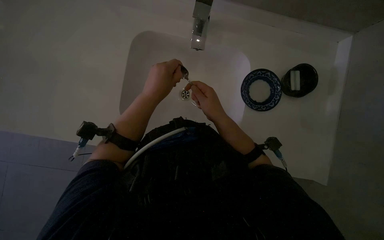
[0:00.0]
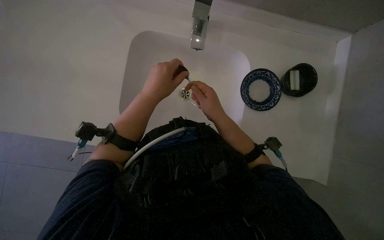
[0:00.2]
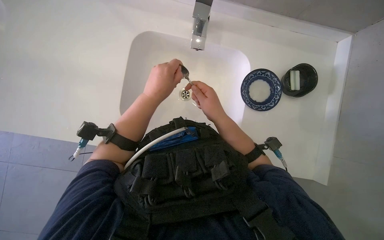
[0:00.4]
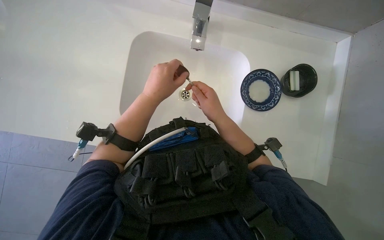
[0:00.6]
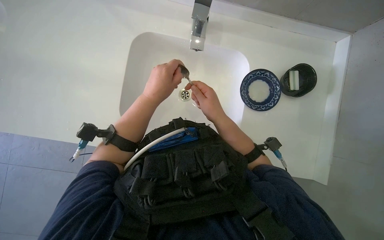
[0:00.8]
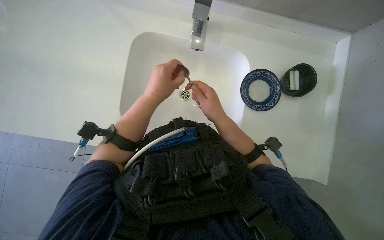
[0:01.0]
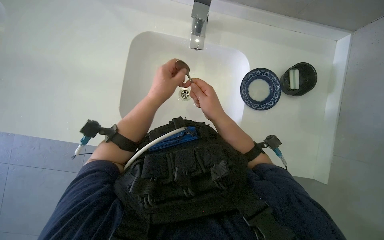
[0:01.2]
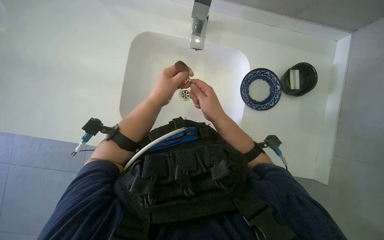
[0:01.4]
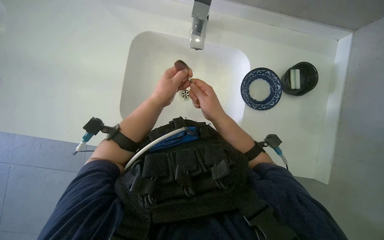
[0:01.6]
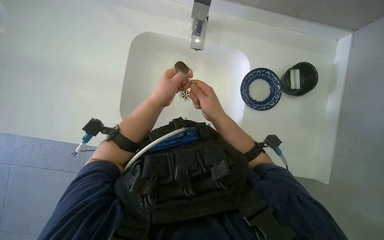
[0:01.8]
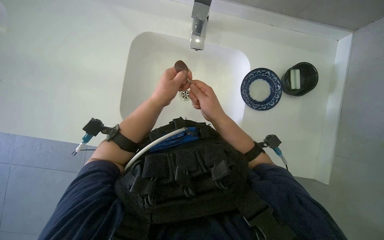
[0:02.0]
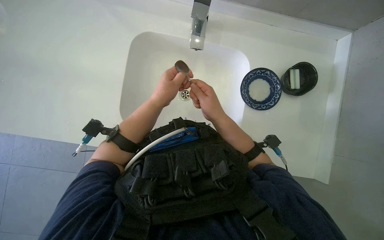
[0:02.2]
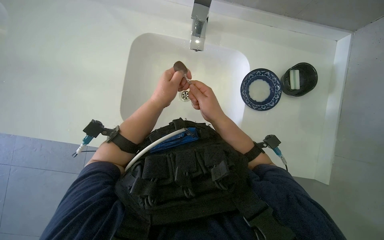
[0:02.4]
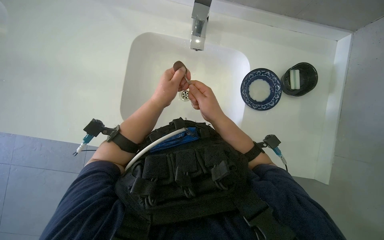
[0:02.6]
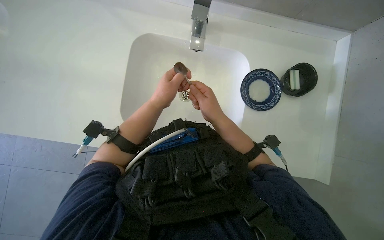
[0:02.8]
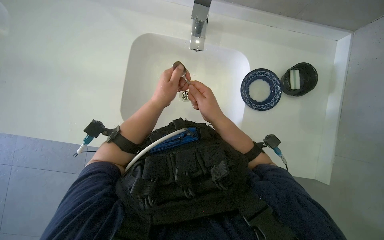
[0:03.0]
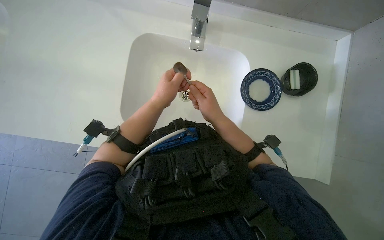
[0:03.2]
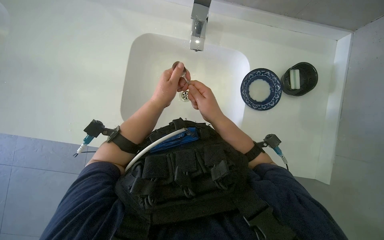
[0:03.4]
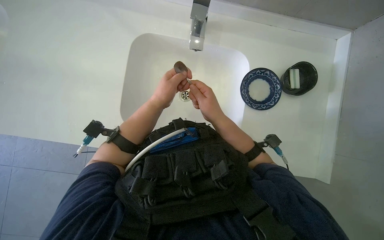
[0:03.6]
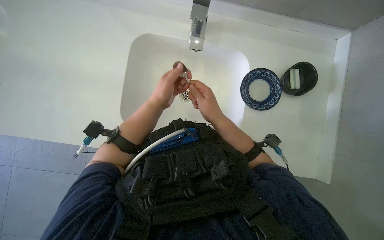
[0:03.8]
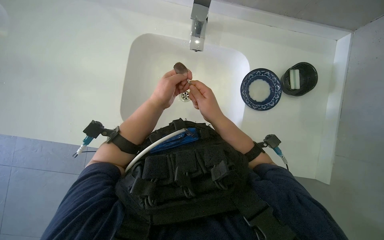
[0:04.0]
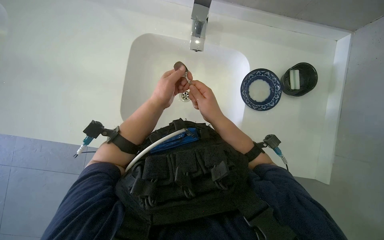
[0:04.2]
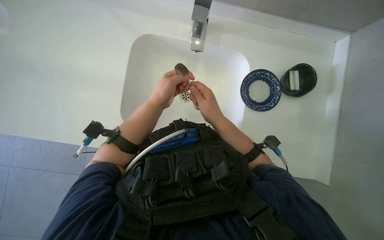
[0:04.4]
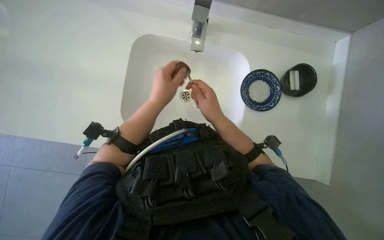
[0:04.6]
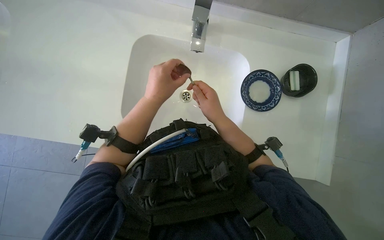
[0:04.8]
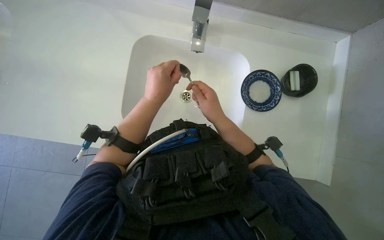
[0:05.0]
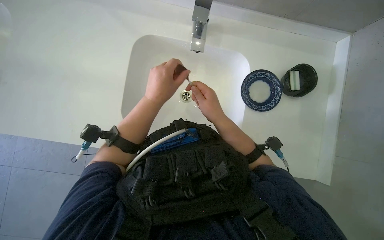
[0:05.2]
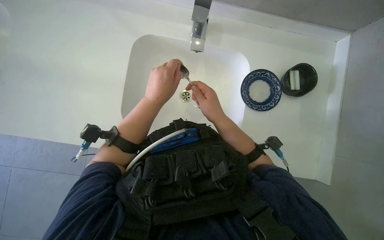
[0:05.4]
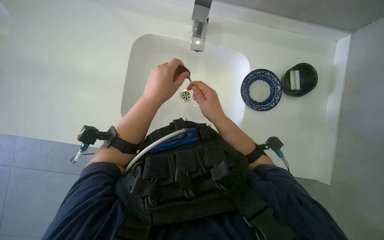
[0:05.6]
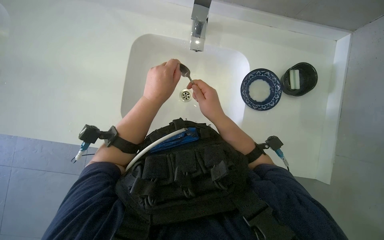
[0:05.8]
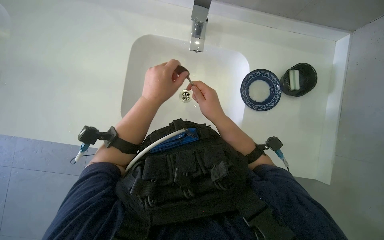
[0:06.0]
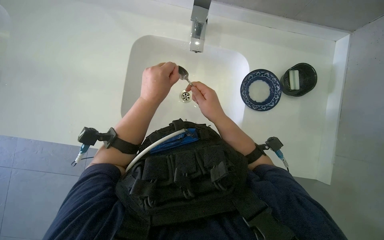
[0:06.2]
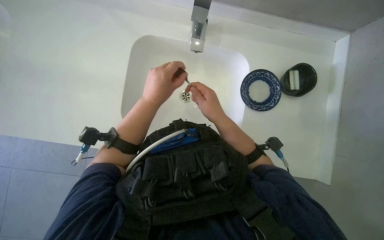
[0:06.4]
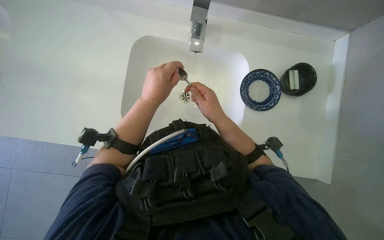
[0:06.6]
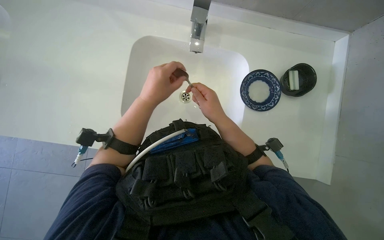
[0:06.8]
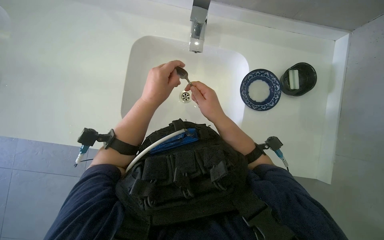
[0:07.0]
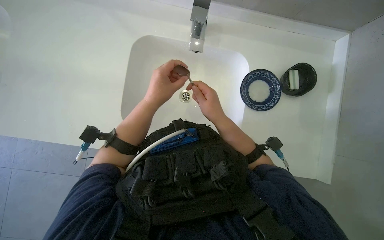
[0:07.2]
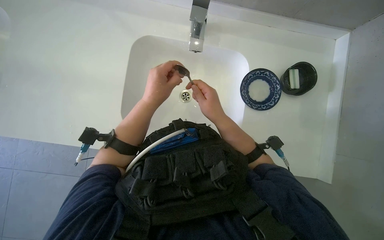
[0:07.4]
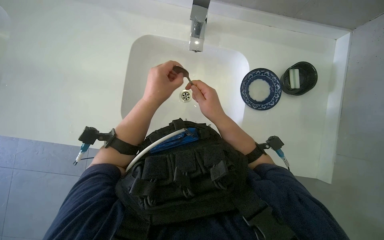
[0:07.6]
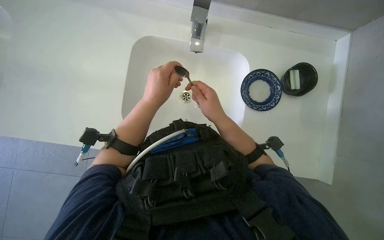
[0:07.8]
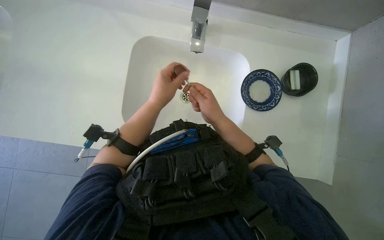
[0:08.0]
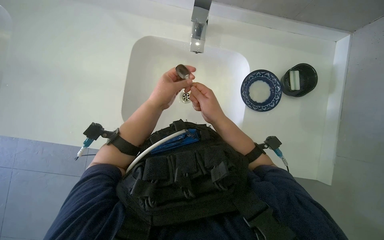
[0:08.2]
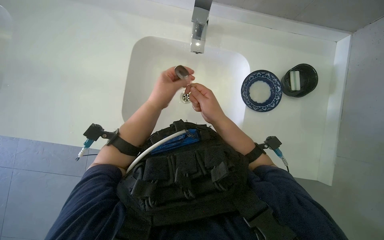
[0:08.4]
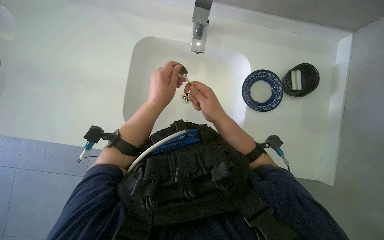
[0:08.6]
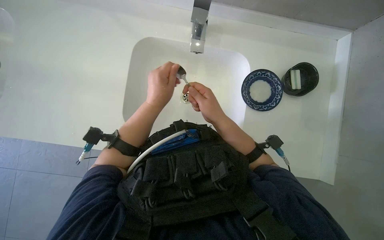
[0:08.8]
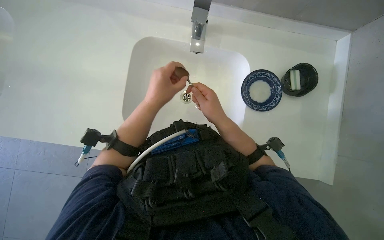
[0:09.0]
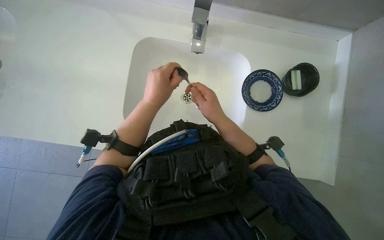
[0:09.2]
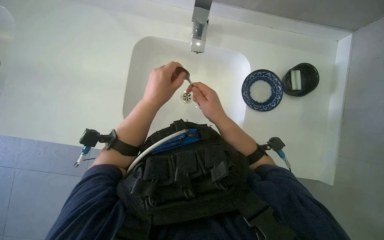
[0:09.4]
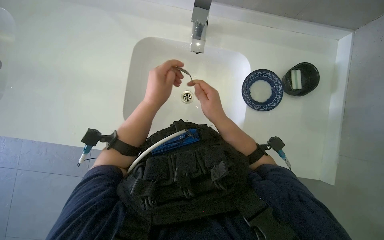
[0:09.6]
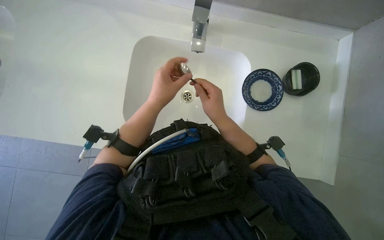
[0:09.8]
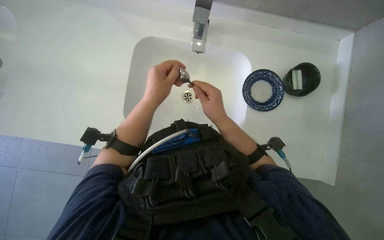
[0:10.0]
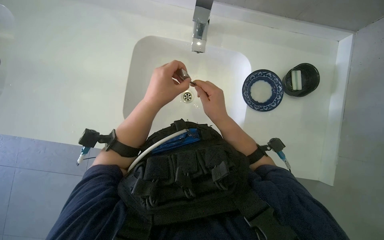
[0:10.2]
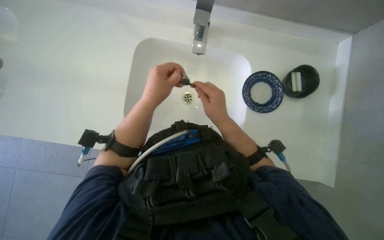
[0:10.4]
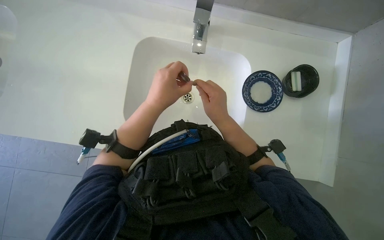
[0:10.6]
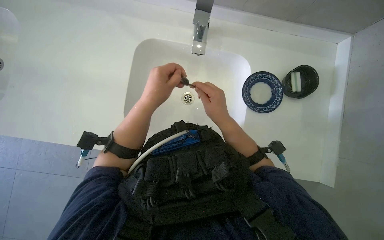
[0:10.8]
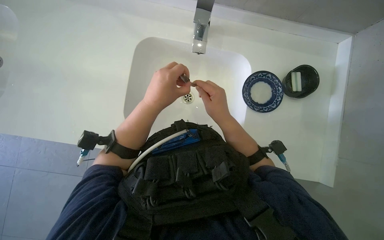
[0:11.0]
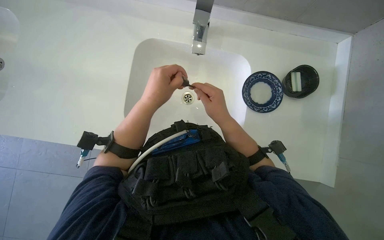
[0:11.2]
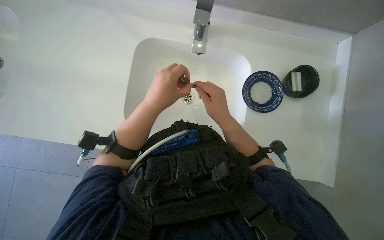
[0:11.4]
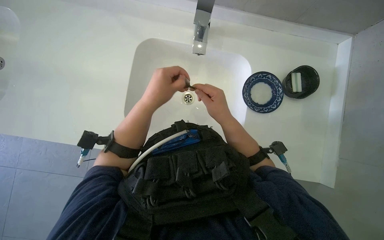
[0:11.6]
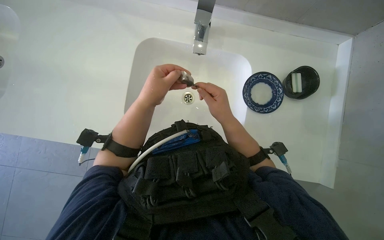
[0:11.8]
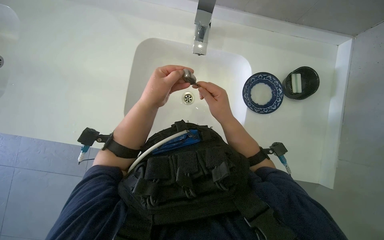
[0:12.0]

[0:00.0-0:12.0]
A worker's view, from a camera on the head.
Job: cleaning kitchen.
The whole recording: Washing and drying dishes and spoon. The worker washes the plate and spoon in the sink, then dries them with a dry towel.
0:00.0 to 0:12.0: The hands are busy where they are.

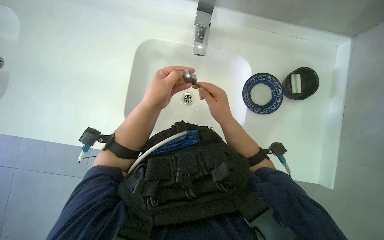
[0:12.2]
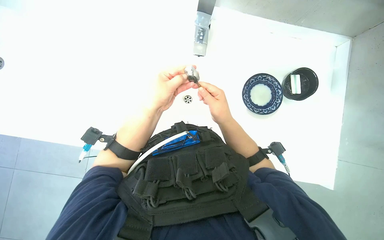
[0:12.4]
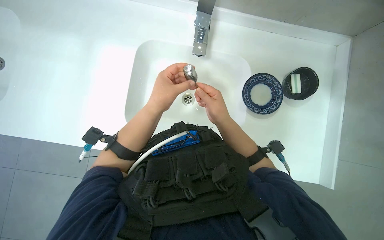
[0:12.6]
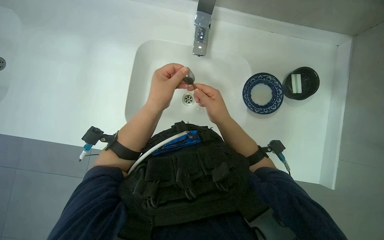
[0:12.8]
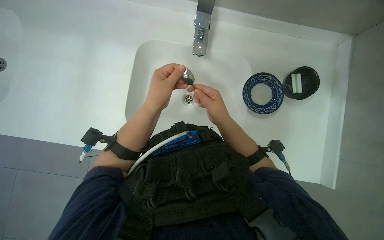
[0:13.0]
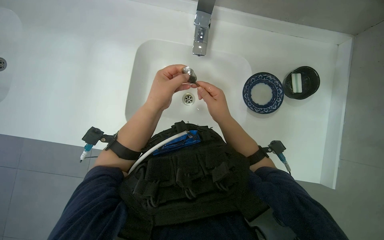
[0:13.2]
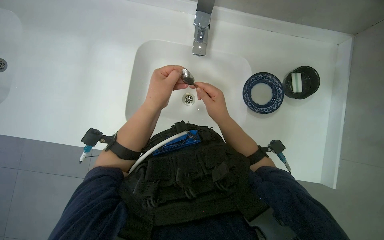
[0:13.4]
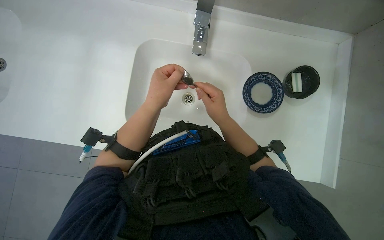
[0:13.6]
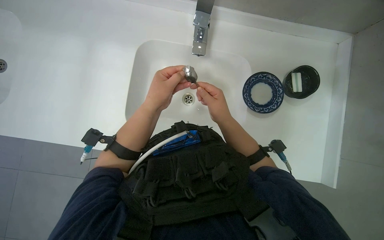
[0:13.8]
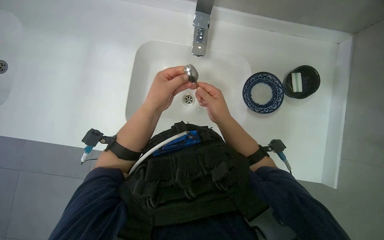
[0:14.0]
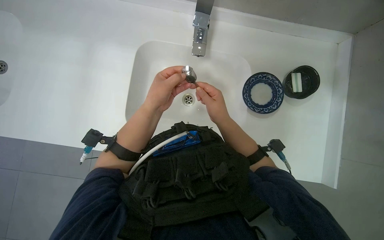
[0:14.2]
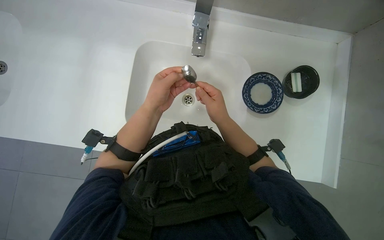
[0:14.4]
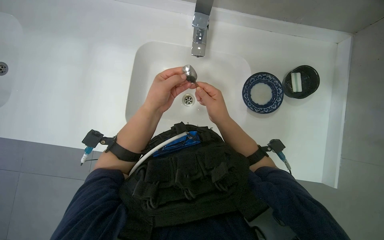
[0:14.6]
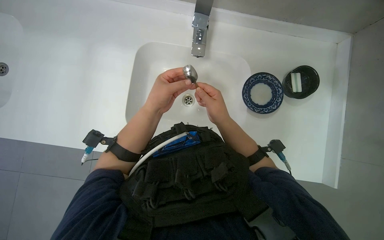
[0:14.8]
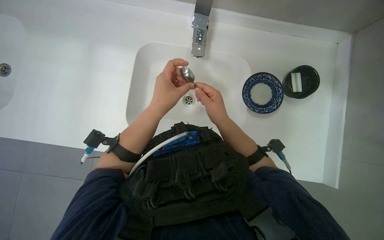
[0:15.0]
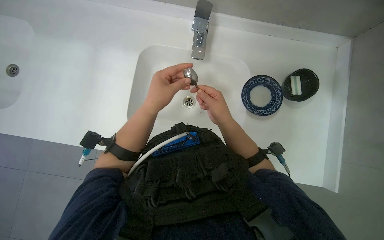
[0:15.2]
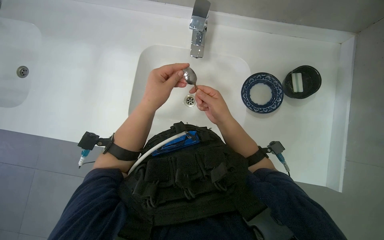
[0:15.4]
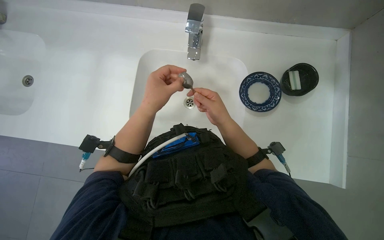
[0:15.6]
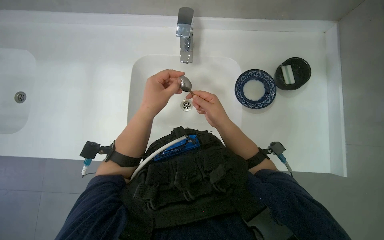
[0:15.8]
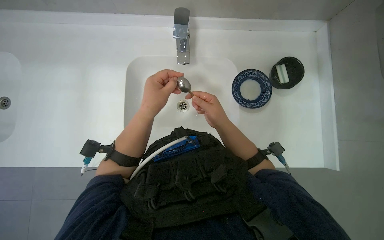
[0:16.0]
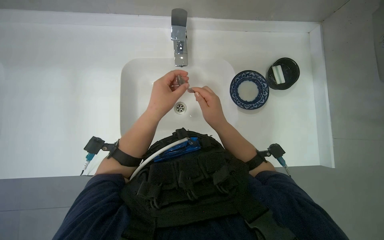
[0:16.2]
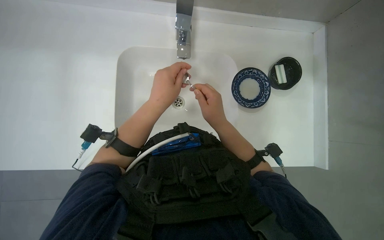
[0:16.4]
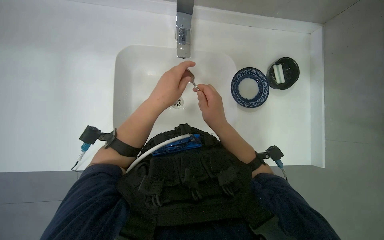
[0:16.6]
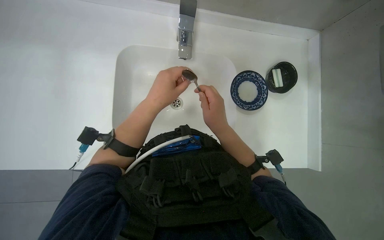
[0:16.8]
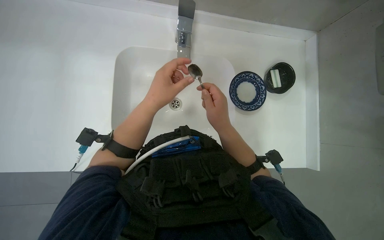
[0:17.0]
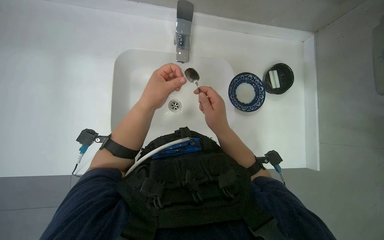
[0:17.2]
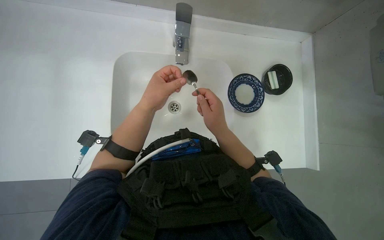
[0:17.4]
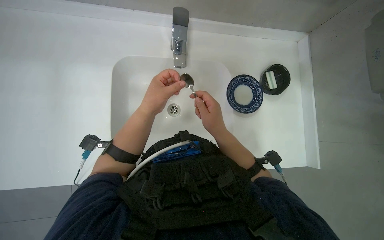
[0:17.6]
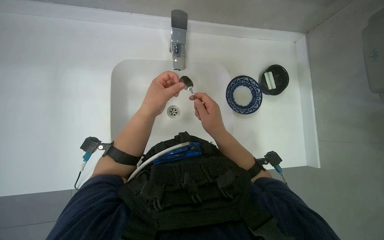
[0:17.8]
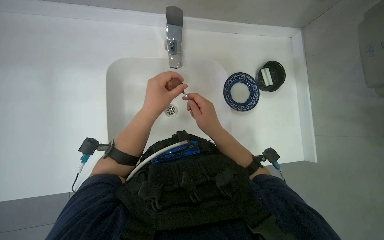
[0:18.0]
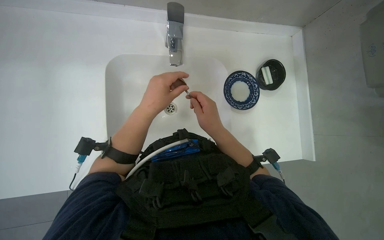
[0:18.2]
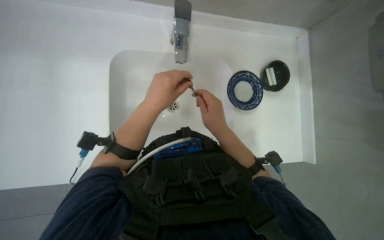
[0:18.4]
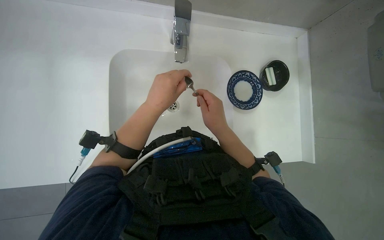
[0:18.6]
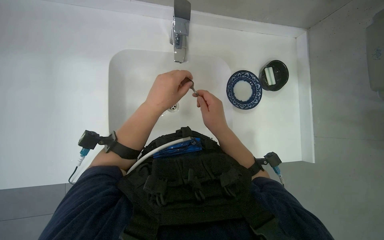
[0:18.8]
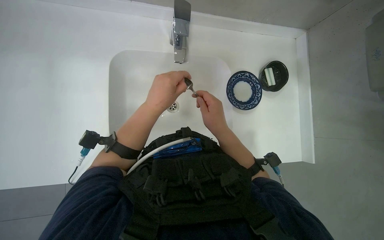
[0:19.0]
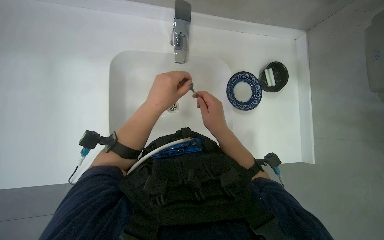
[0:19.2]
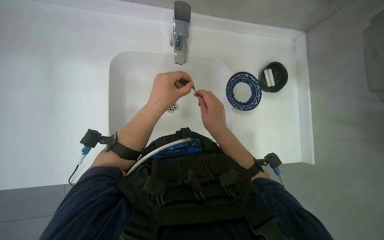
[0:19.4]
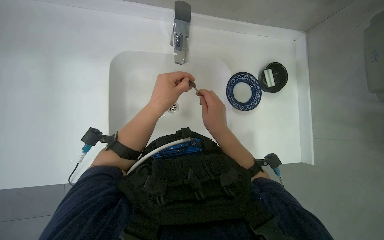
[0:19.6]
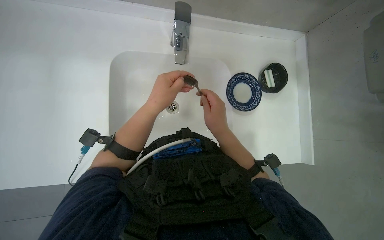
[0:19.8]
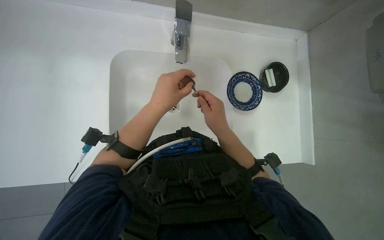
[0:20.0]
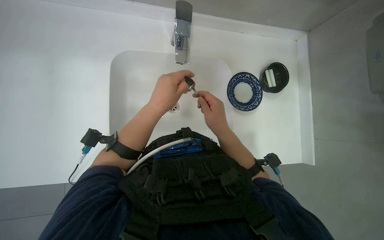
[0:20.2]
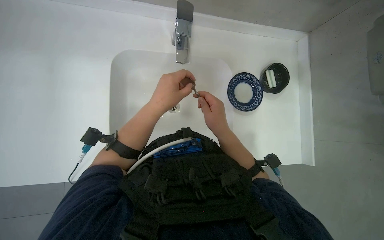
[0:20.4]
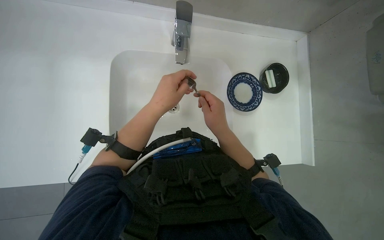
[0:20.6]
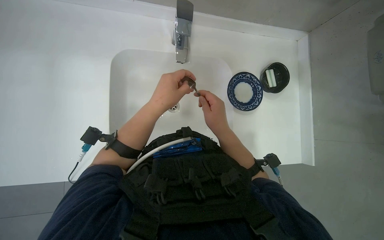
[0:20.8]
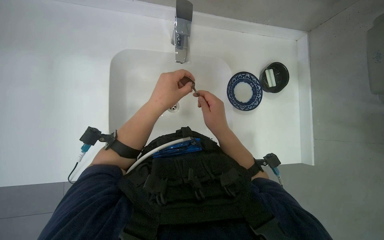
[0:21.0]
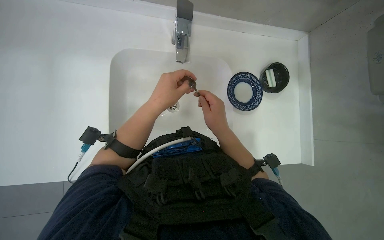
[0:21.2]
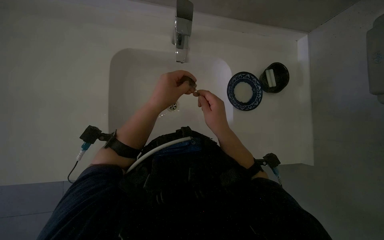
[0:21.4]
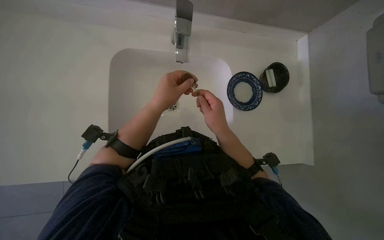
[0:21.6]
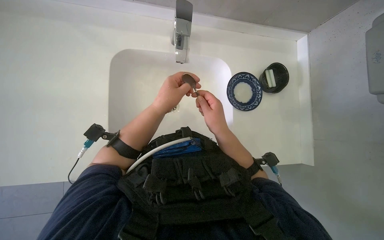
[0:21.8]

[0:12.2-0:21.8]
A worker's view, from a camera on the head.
Job: cleaning kitchen.
The whole recording: Washing and drying dishes and spoon. The worker washes the plate and spoon in the sink, then dries them with a dry towel.
0:12.2 to 0:21.8: The hands stay close to where they were, moving slightly.
